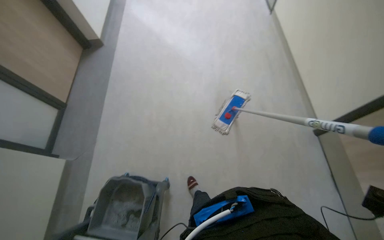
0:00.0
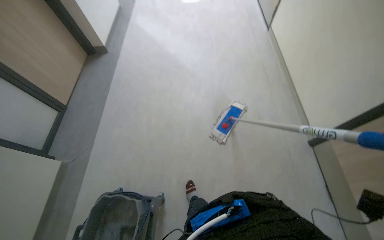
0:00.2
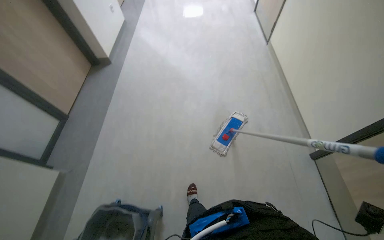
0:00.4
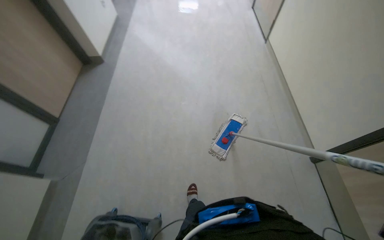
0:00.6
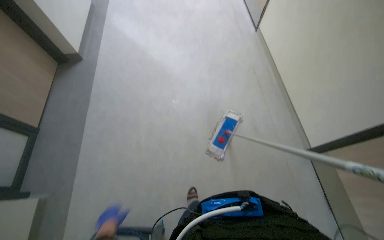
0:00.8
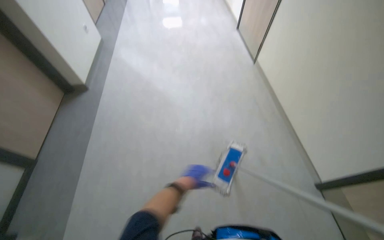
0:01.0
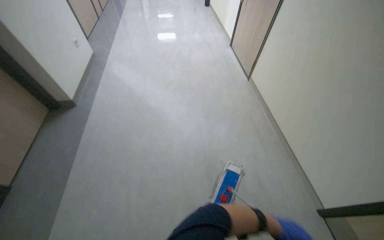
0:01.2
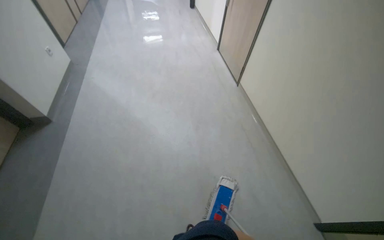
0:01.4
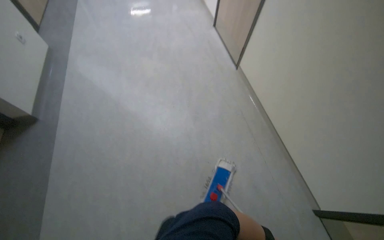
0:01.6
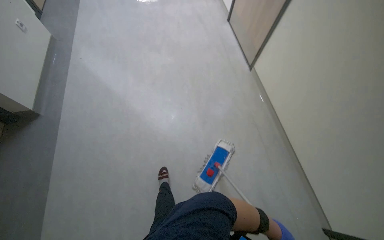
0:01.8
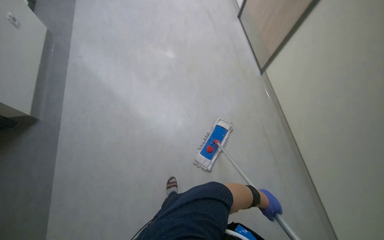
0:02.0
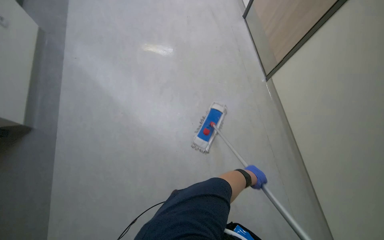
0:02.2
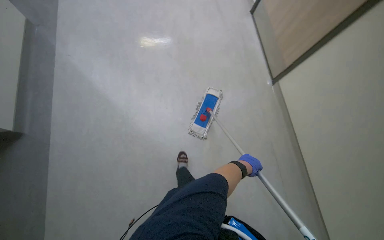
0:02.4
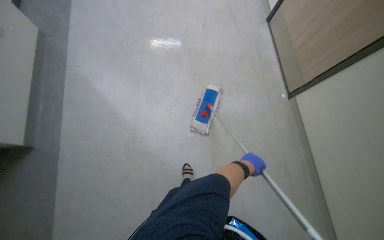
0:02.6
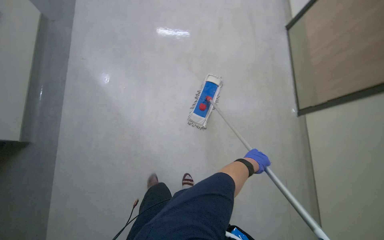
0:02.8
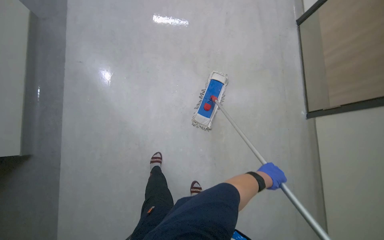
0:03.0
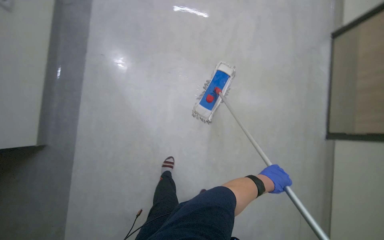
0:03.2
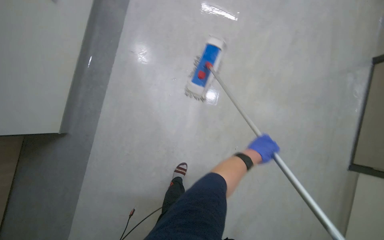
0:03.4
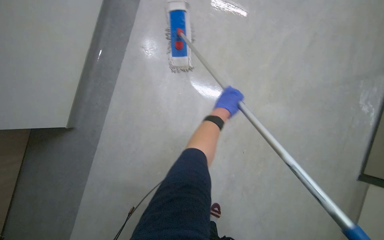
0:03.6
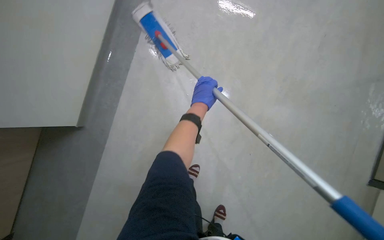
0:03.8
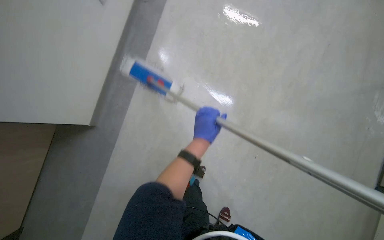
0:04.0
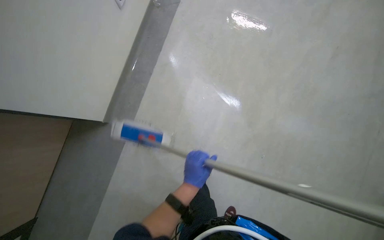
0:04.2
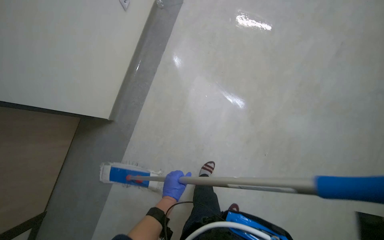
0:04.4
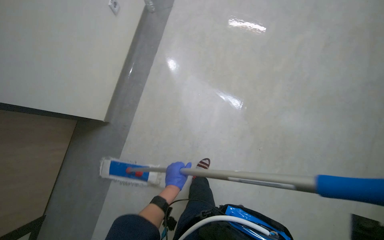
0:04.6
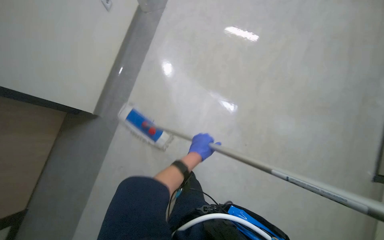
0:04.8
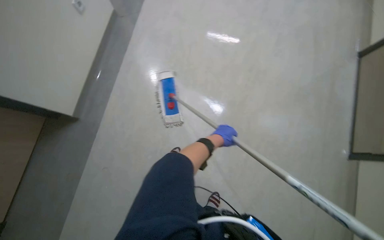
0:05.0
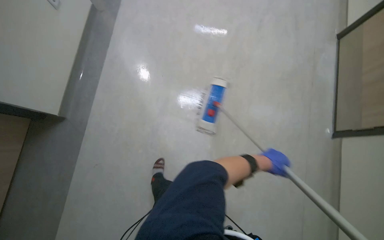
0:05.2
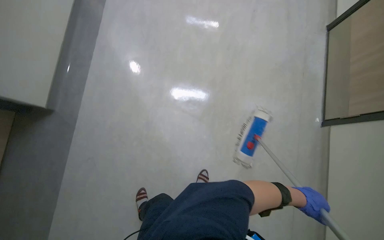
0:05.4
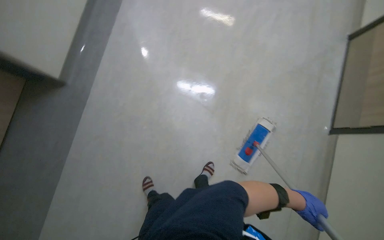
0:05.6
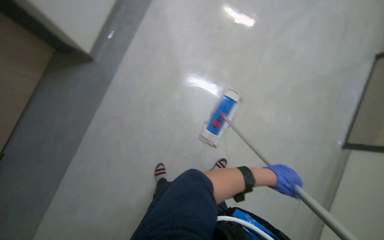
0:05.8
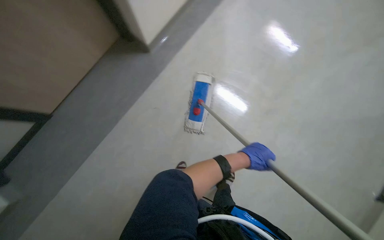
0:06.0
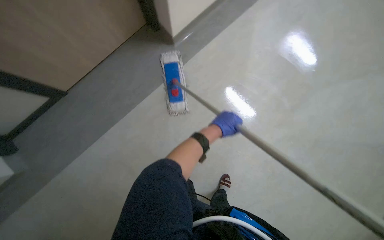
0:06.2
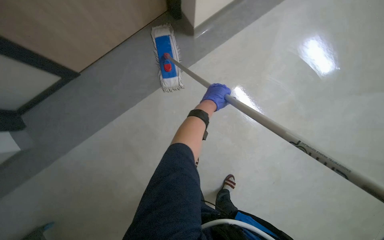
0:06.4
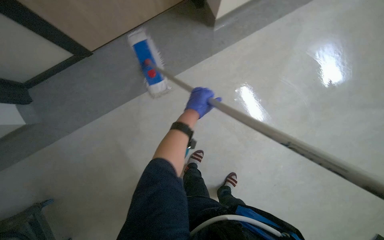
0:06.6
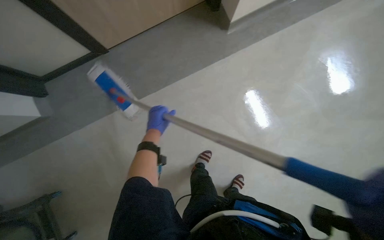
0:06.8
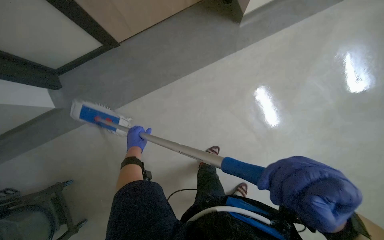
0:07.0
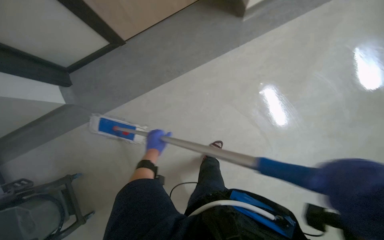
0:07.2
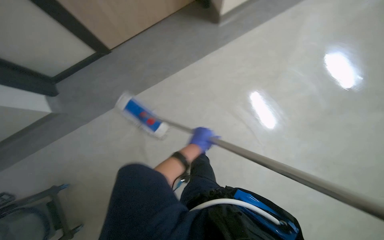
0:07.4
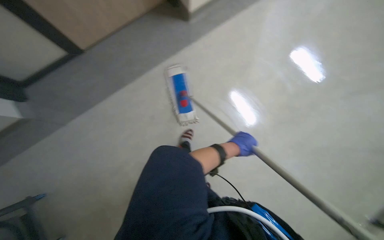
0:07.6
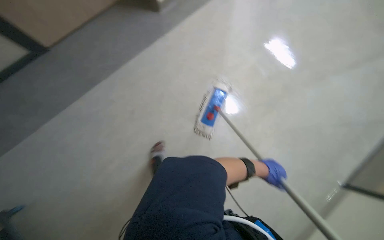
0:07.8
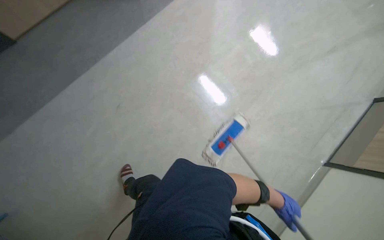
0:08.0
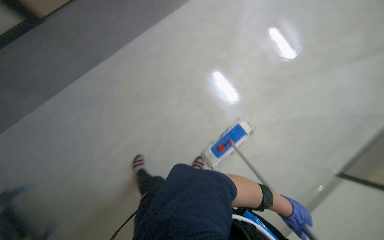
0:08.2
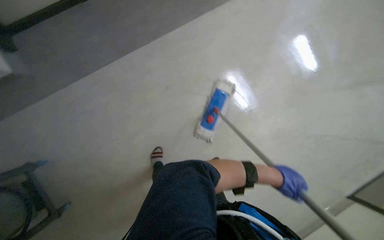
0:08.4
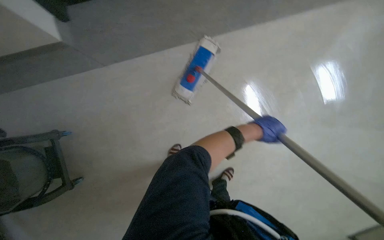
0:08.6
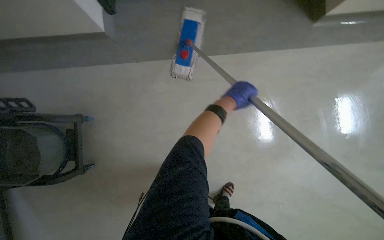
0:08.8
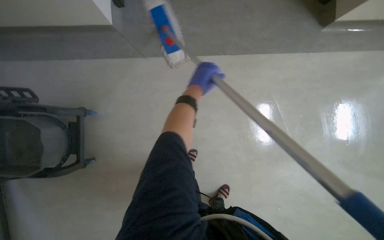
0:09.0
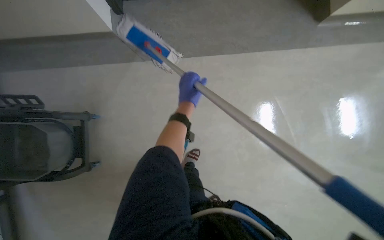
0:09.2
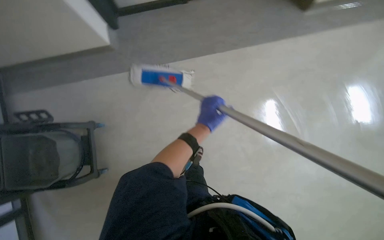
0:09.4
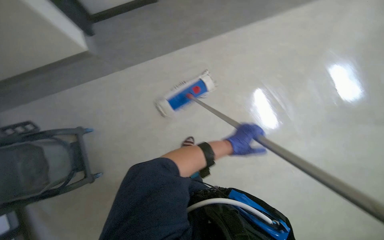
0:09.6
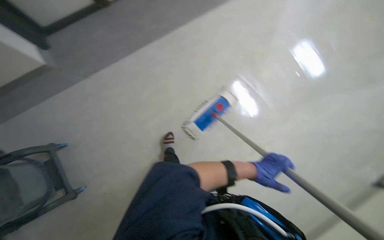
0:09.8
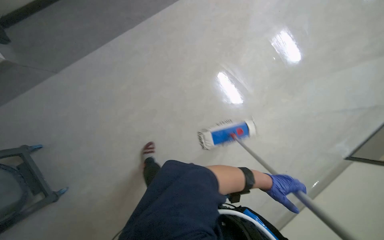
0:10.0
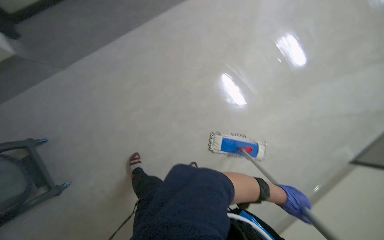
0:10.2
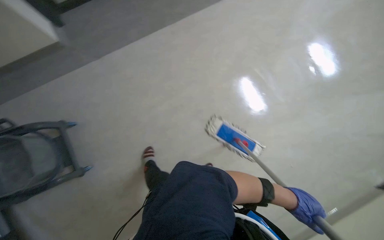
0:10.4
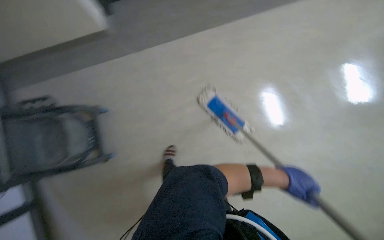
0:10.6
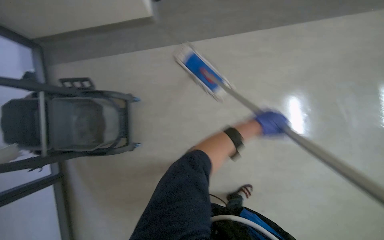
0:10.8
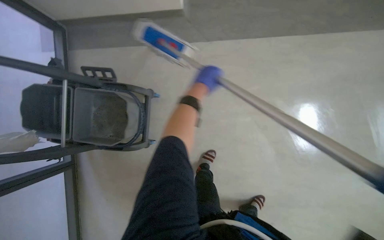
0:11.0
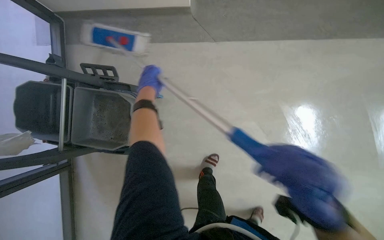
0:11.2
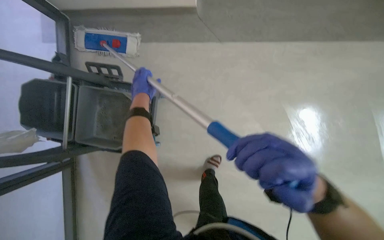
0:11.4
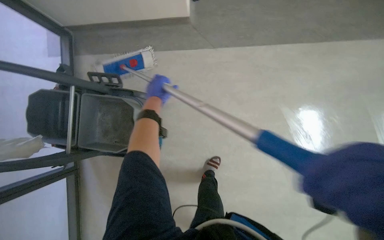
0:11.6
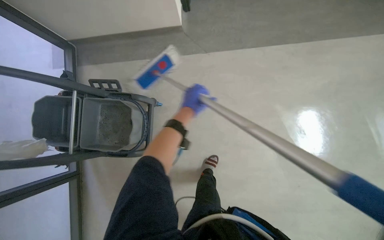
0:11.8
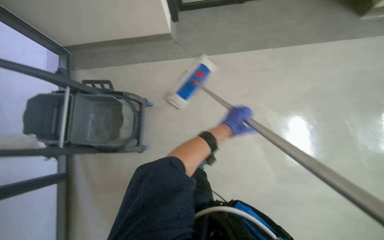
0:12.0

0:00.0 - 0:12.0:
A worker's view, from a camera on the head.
Job: mopping floor.
The whole recording: Mopping the floor. The worker mops the floor using a flat mop and bucket.
0:00.0 - 0:01.6: The camera travels about 80 cm.
0:01.6 - 0:03.0: The head travels some 80 cm. The camera pitches downward, by about 15 degrees.
0:03.0 - 0:04.4: The head turns to the left by some 25 degrees. The left hand is displaced to the left by approximately 60 cm, and reaches some 50 cm up the picture, then returns.
0:04.4 - 0:06.0: The camera travels roughly 60 cm.
0:06.0 - 0:07.6: The left hand moves about 60 cm to the left and comes back.
0:07.6 - 0:09.0: The left hand moves to the left and nearer to the camera, roughly 50 cm.
0:09.0 - 0:10.4: The left hand moves to the right and down the picture, roughly 70 cm.
0:10.4 - 0:12.0: The left hand heads to the left and up the picture, covering roughly 50 cm.

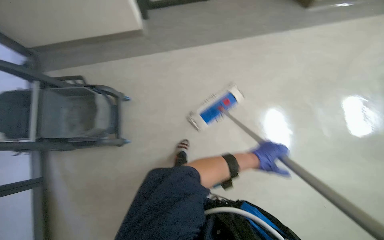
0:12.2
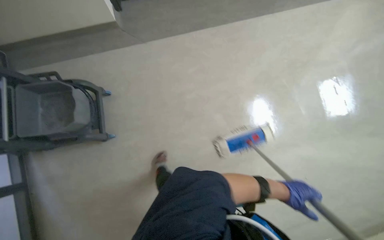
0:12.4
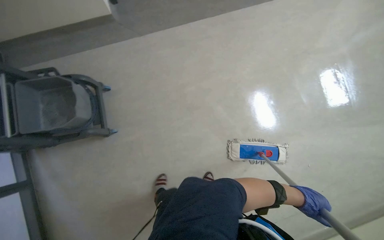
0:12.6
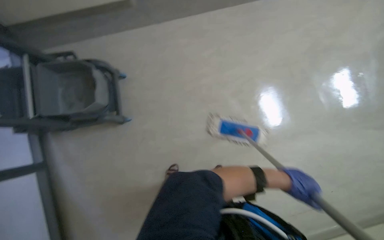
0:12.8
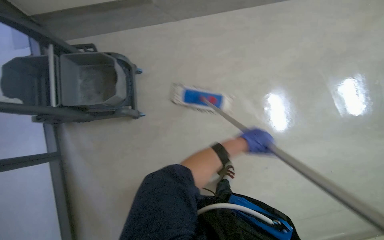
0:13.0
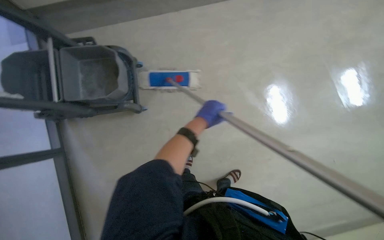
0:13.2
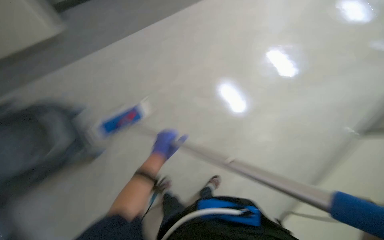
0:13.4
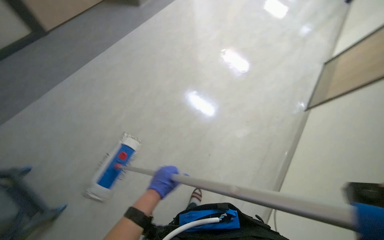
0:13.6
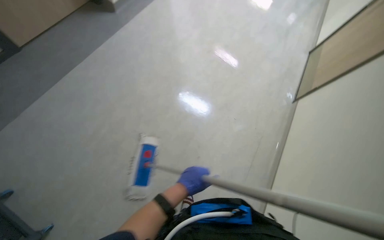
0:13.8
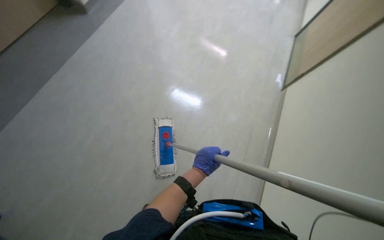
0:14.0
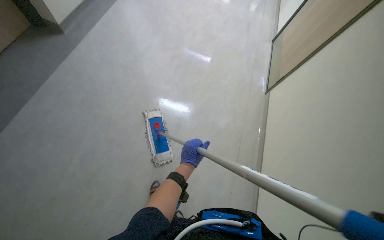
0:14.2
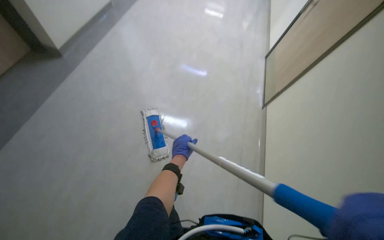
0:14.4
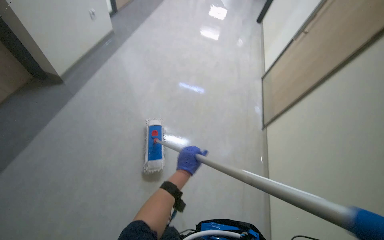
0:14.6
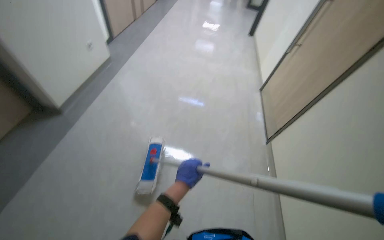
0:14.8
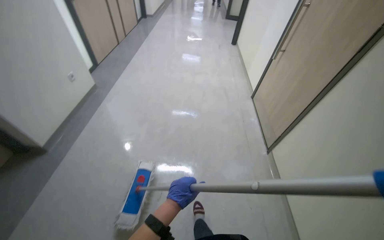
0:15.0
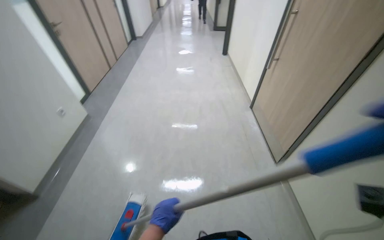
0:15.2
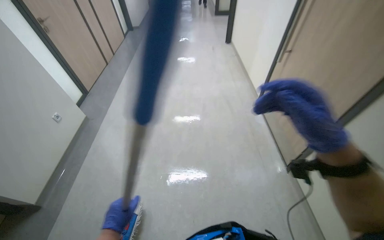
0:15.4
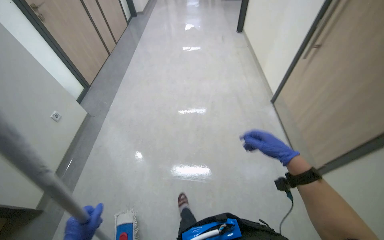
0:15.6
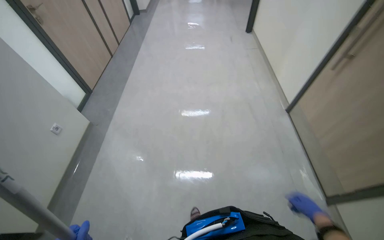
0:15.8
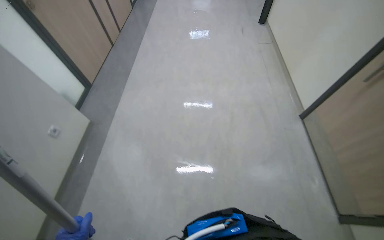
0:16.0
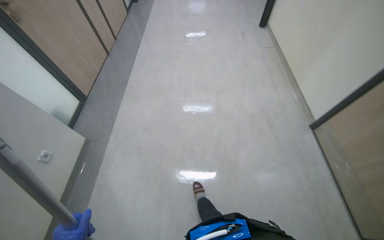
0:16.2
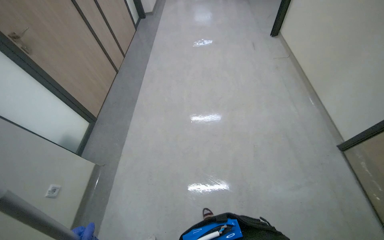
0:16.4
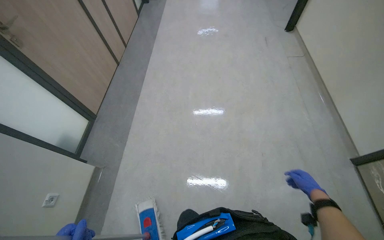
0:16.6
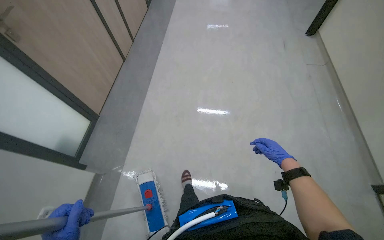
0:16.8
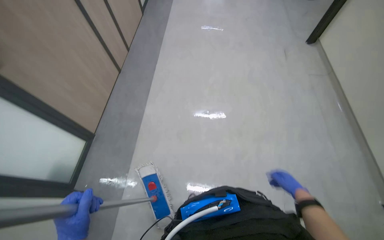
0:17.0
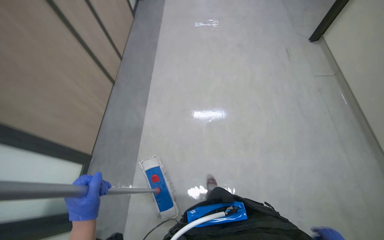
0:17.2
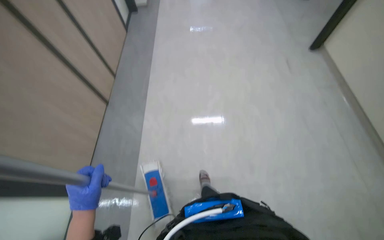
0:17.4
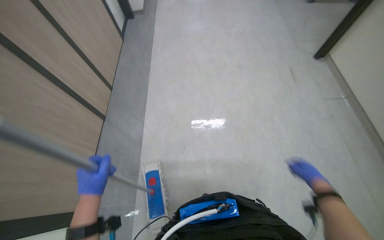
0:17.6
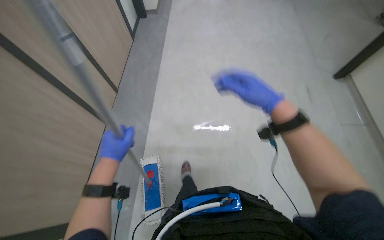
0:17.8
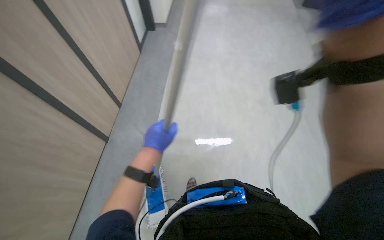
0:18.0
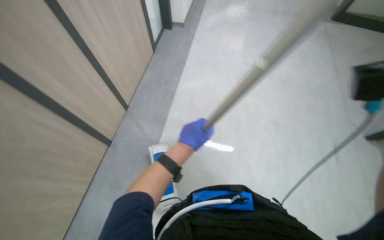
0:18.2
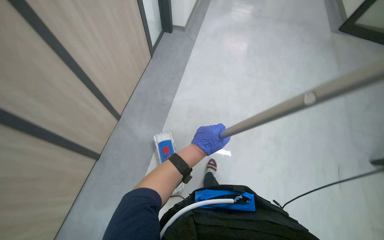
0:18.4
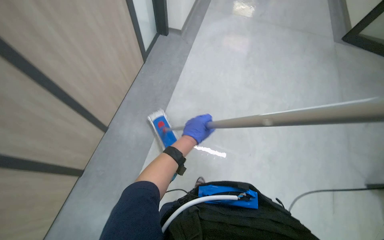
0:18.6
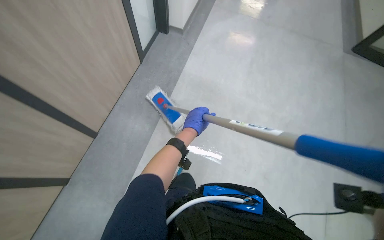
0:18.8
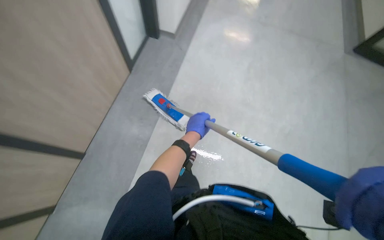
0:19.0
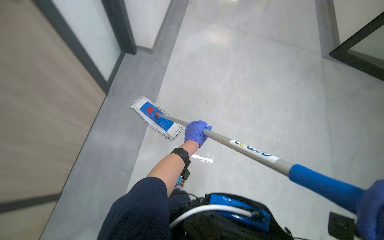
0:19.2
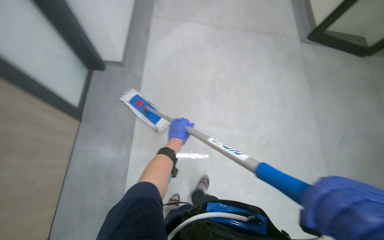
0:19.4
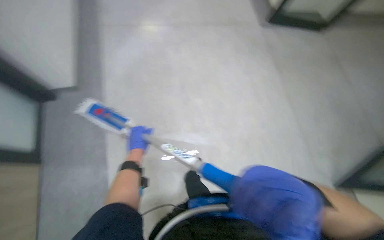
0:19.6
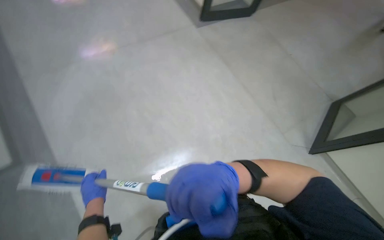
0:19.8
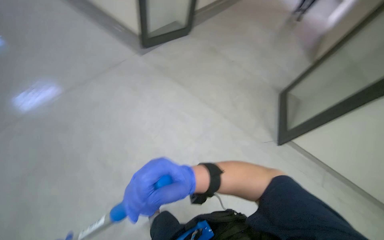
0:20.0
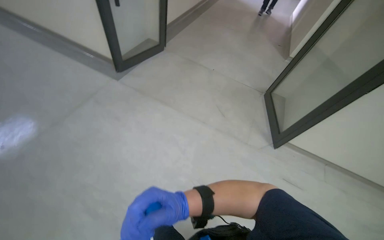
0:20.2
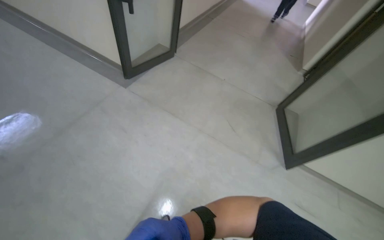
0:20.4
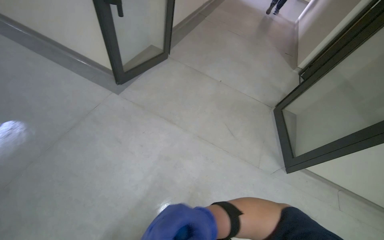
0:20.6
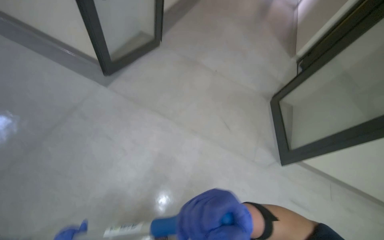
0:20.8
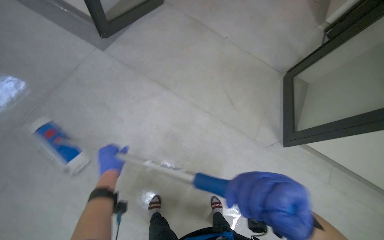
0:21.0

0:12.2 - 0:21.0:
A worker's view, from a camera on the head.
Job: mopping floor.
The whole recording: Mopping the floor. The worker mops the floor using a flat mop and bucket.
0:12.2 - 0:13.6: The left hand heads to the left and down the picture, covering about 50 cm.
0:13.6 - 0:15.2: The wearer moves approximately 70 cm. The wearer looks approximately 20 degrees further upward. Everything in view rotates some 35 degrees counterclockwise.
0:15.2 - 0:16.6: The camera is carried roughly 1.5 m. The view tips downward by roughly 15 degrees.
0:16.6 - 0:18.0: The camera is carried approximately 50 cm.
0:18.0 - 0:19.6: The left hand heads farther from the camera, covering approximately 50 cm.
0:19.6 - 0:21.0: The camera travels about 60 cm. The wearer looks approximately 15 degrees further downward.
